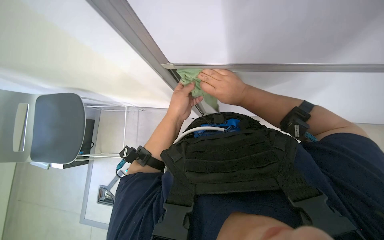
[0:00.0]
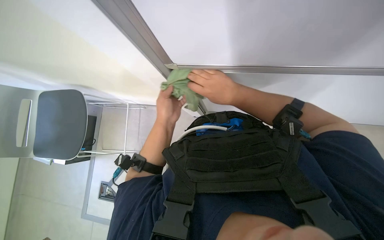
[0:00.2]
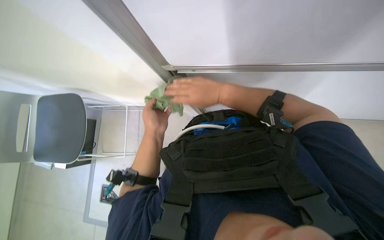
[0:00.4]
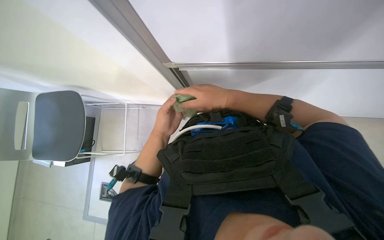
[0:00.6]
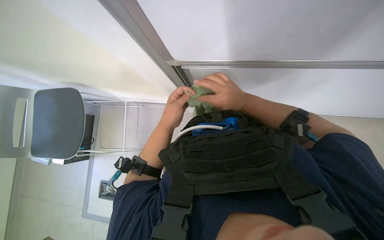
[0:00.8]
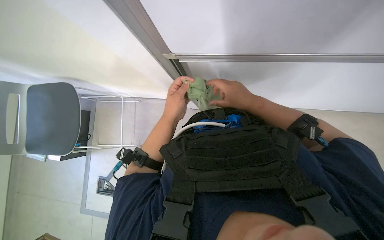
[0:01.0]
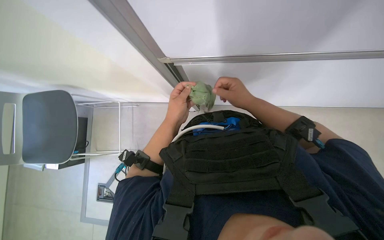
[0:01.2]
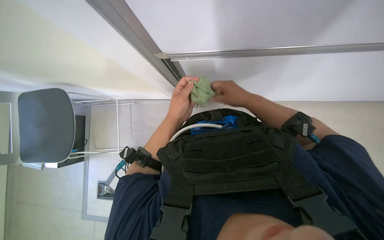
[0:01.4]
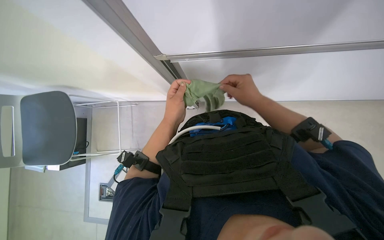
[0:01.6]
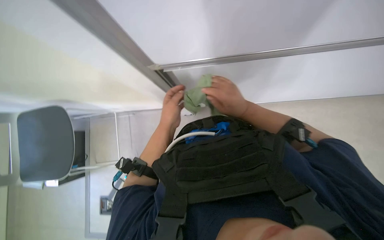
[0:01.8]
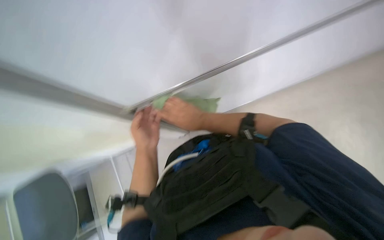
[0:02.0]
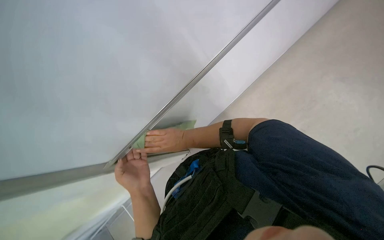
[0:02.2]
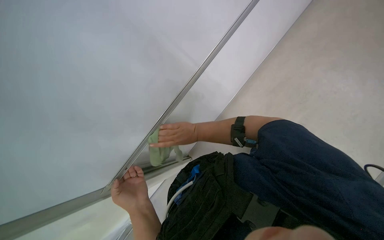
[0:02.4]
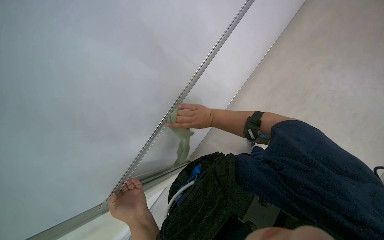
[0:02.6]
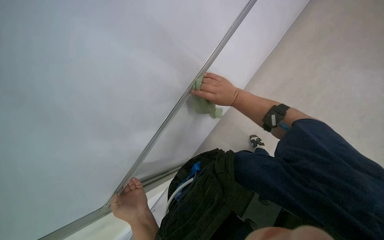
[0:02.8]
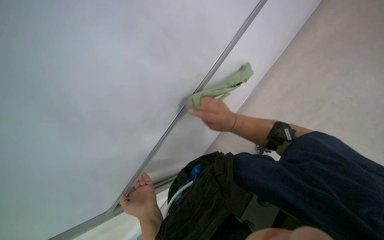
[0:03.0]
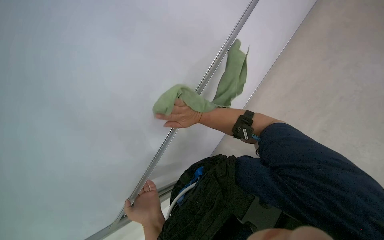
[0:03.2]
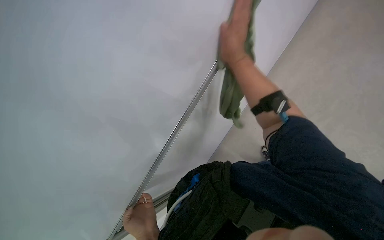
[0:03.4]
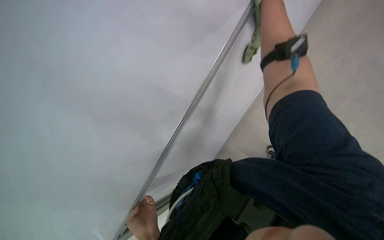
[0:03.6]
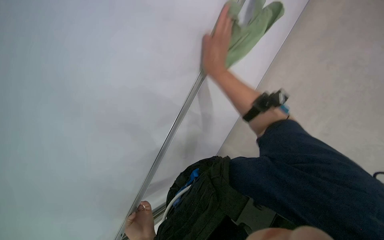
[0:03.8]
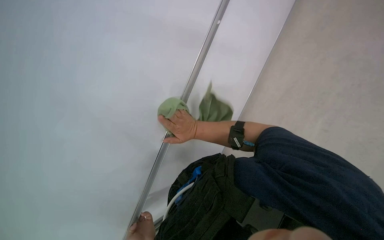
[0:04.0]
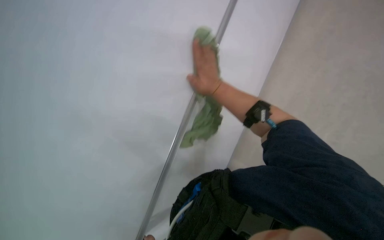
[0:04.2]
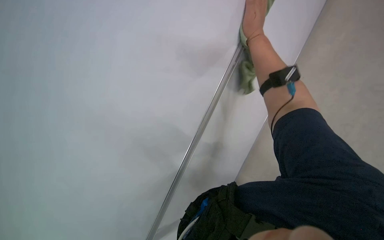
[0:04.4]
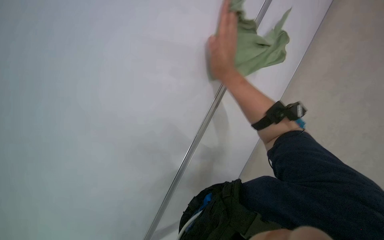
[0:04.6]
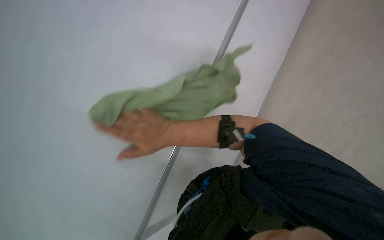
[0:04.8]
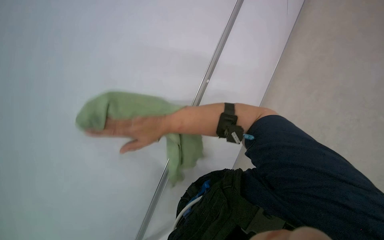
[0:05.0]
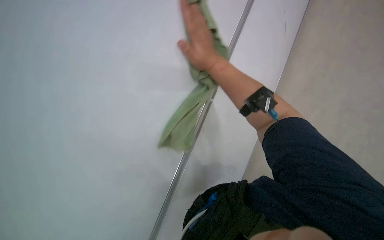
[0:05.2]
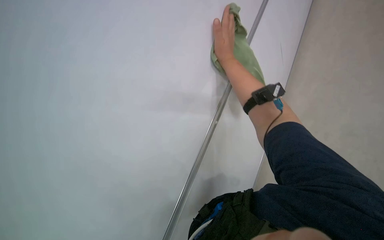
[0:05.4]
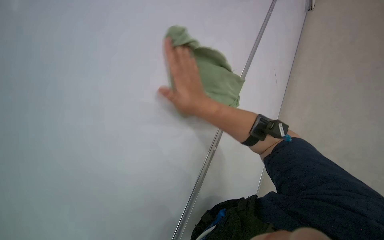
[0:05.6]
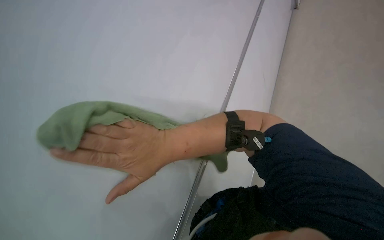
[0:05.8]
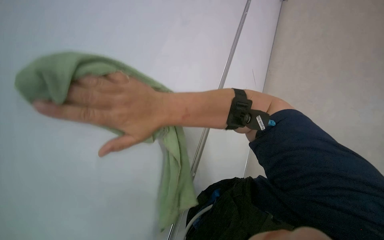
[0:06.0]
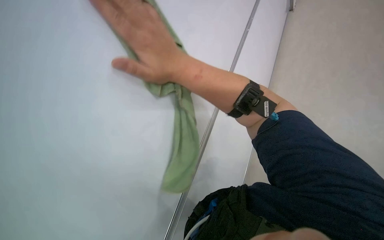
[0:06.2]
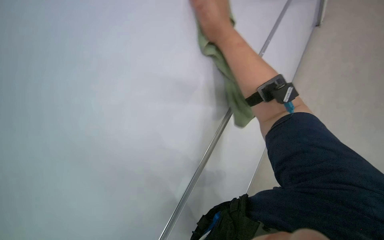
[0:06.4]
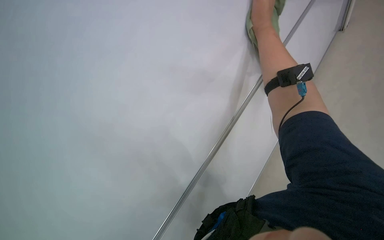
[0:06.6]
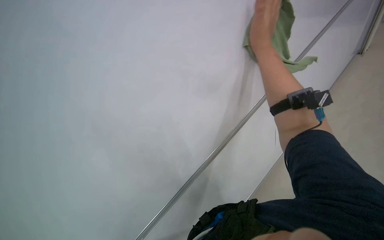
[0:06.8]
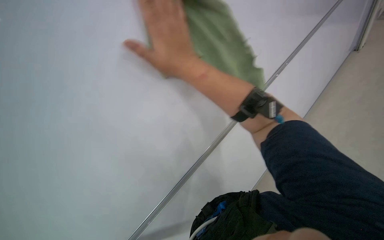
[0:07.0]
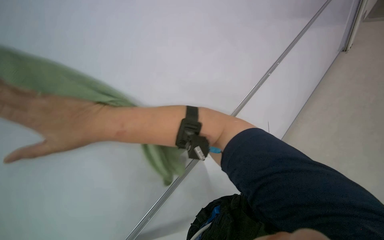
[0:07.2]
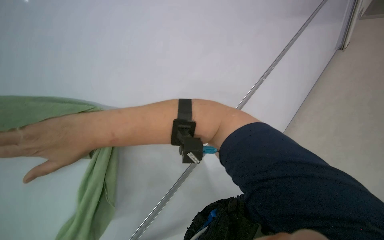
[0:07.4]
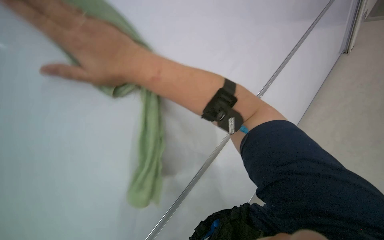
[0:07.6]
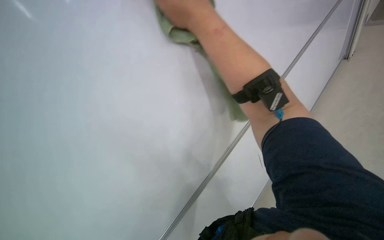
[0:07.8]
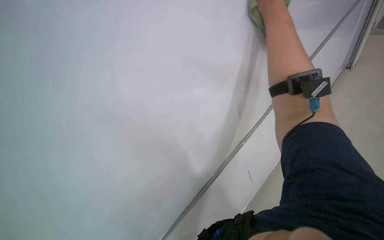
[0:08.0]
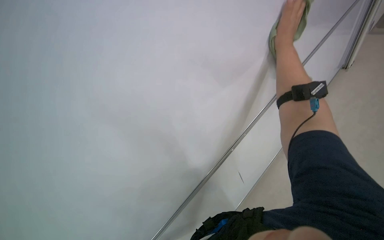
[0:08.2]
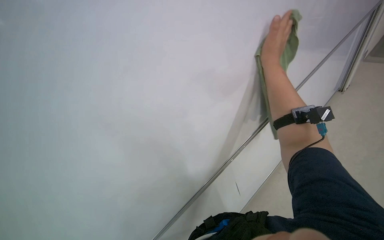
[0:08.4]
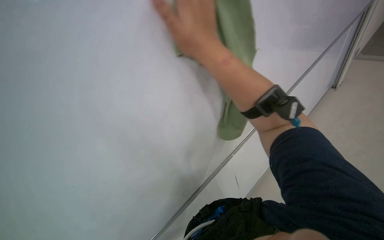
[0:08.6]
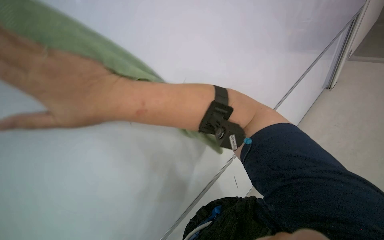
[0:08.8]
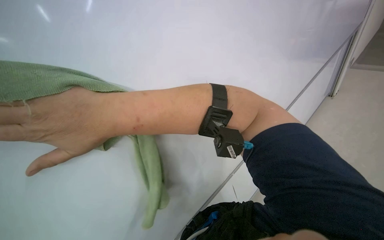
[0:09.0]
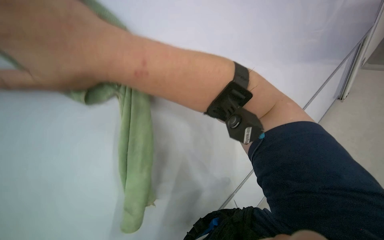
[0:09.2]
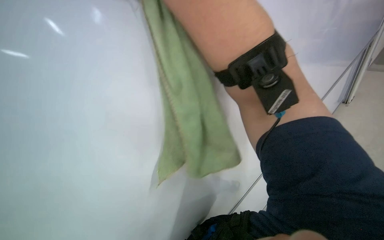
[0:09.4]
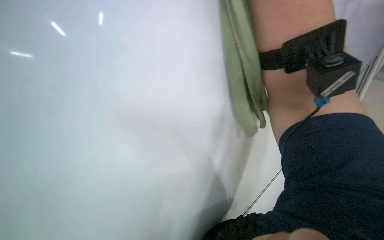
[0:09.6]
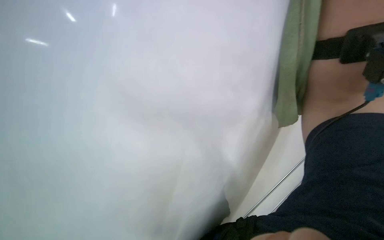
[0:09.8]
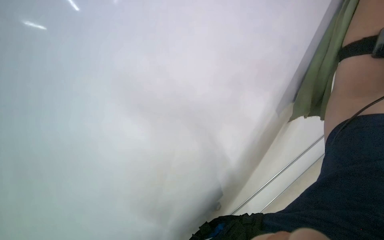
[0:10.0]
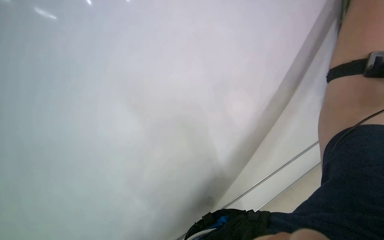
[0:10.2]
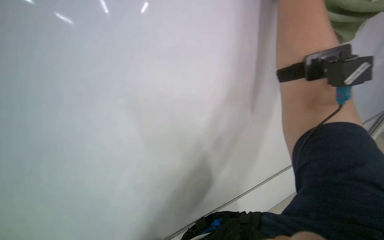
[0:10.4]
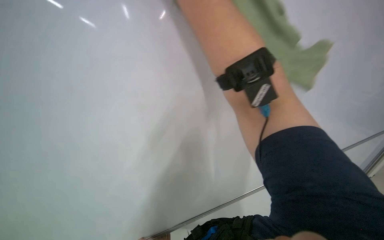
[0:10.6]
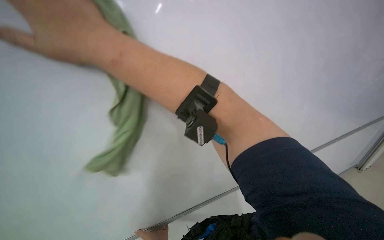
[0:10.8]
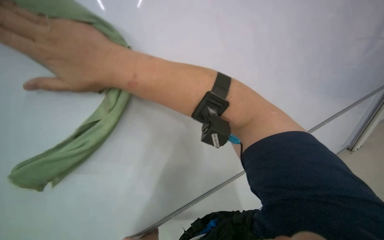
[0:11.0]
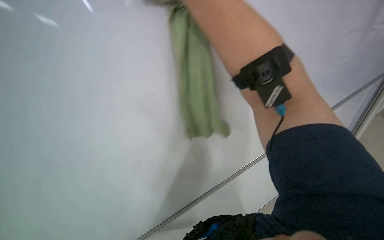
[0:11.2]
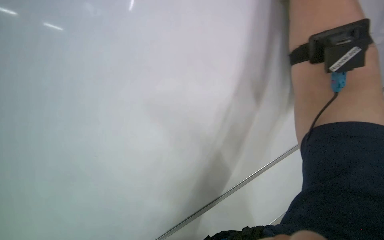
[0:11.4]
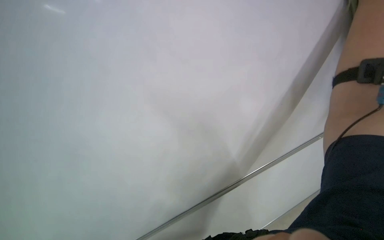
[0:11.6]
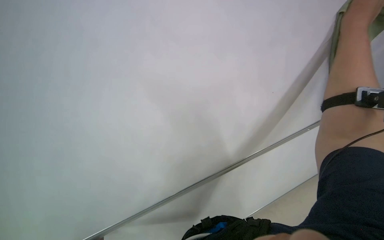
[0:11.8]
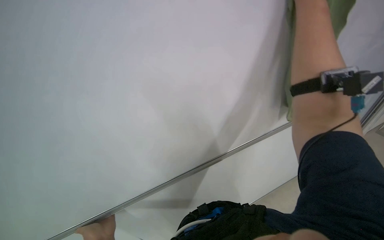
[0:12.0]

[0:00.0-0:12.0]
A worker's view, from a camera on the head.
Job: wiping surfaces.
The whole recording: Wiping white surfaces with cloth. The worker wipes white surfaces with a green cloth.
0:00.0 to 0:01.6: The hands work in one place, with small movements.
0:01.6 to 0:03.0: The wearer looks roughly 20 degrees further upward. Everything in view rotates roughly 55 degrees counterclockwise.
0:03.0 to 0:04.4: The right hand swings up and down the picture, roughly 25 cm each way, with 2 reversals.
0:04.4 to 0:06.0: The right hand goes up and down the picture, roughly 30 cm each way, reversing 2 times.
0:06.0 to 0:07.6: The right hand moves left and right over approximately 40 cm, changing direction 2 times.
0:07.6 to 0:09.0: The camera is carried some 60 cm.

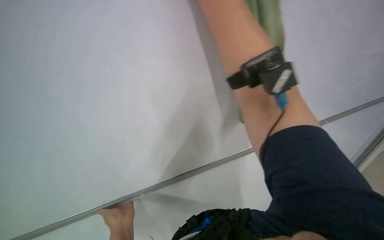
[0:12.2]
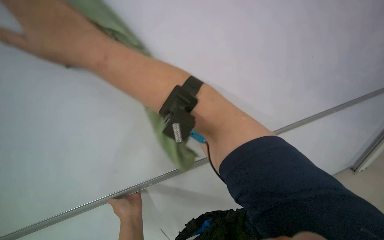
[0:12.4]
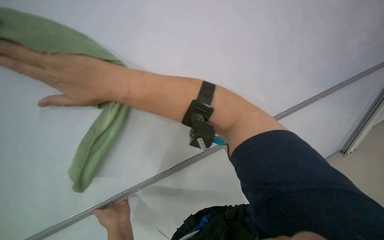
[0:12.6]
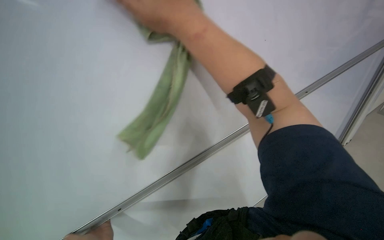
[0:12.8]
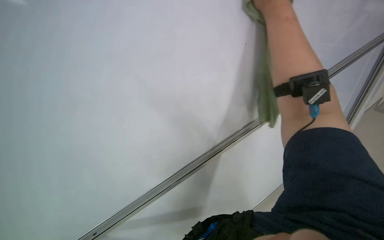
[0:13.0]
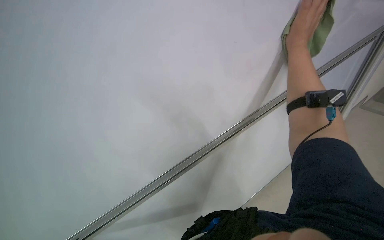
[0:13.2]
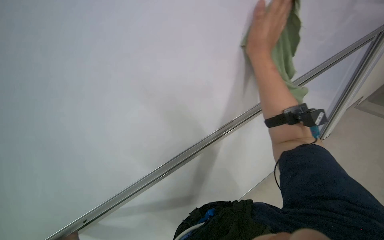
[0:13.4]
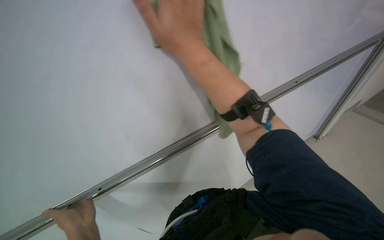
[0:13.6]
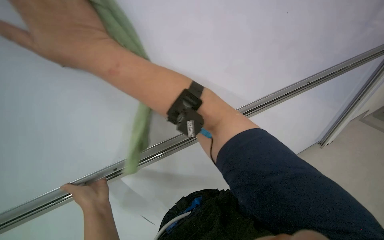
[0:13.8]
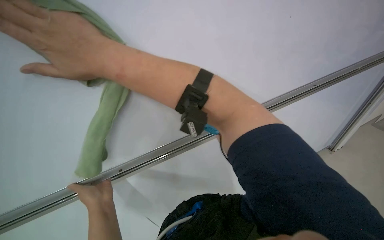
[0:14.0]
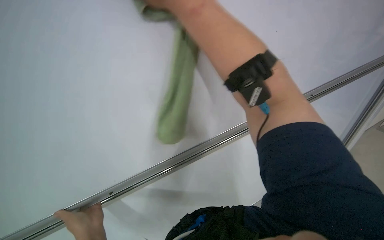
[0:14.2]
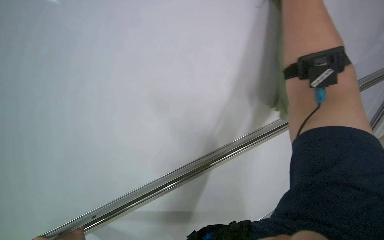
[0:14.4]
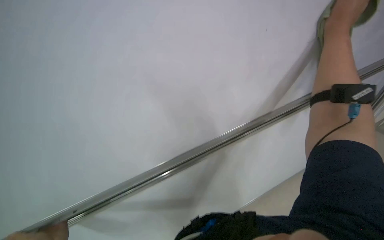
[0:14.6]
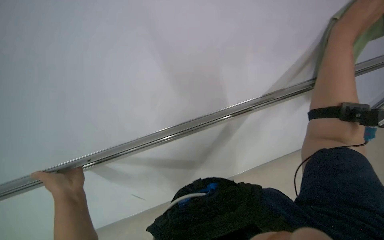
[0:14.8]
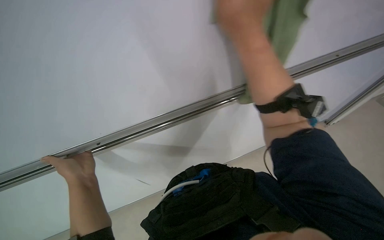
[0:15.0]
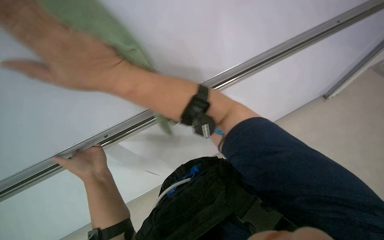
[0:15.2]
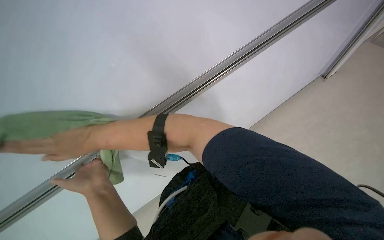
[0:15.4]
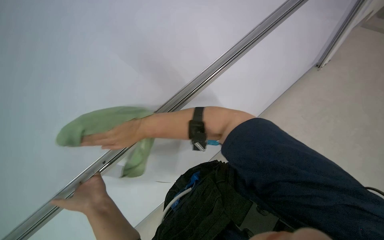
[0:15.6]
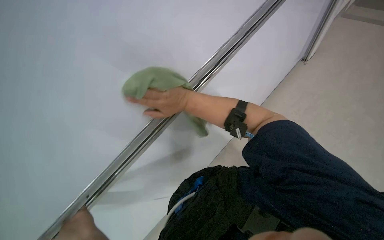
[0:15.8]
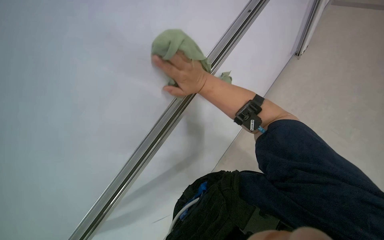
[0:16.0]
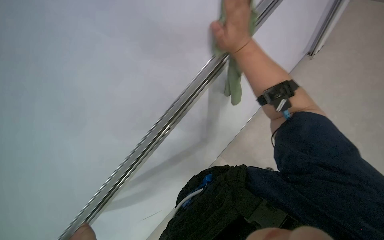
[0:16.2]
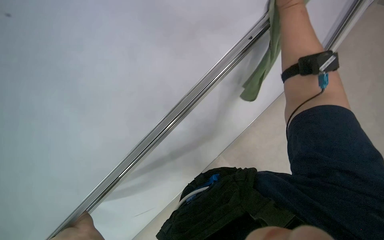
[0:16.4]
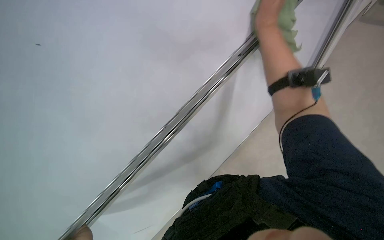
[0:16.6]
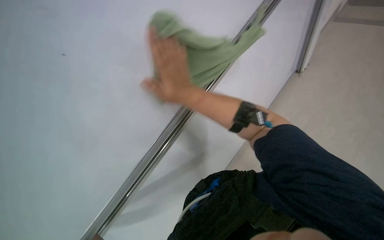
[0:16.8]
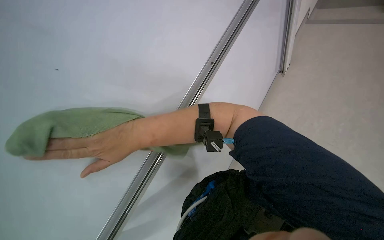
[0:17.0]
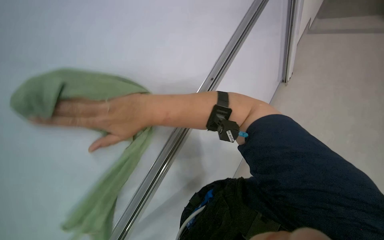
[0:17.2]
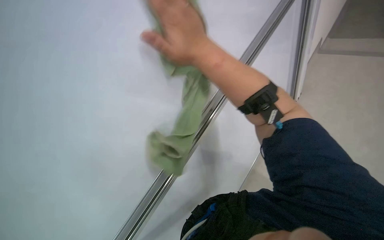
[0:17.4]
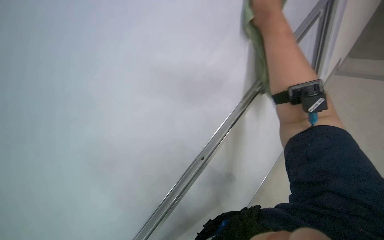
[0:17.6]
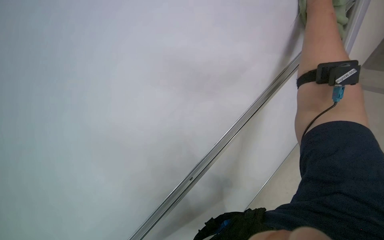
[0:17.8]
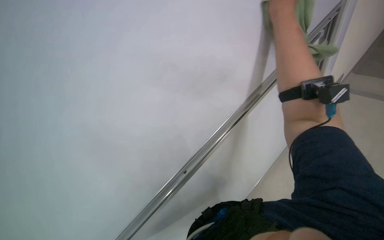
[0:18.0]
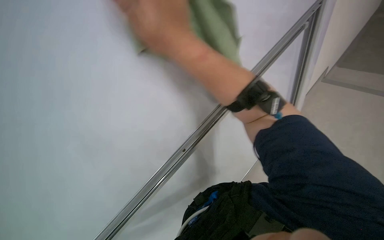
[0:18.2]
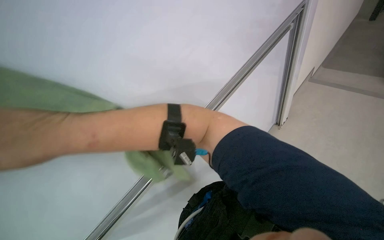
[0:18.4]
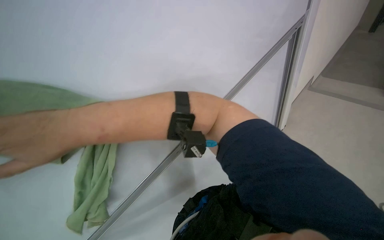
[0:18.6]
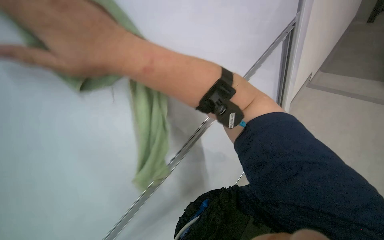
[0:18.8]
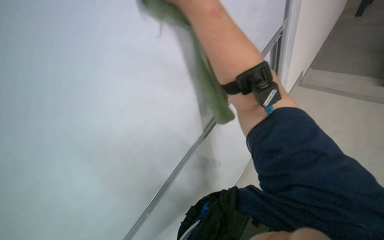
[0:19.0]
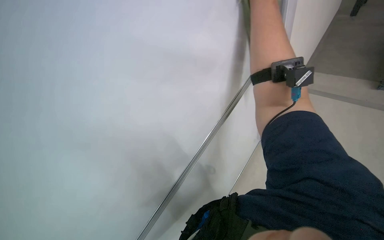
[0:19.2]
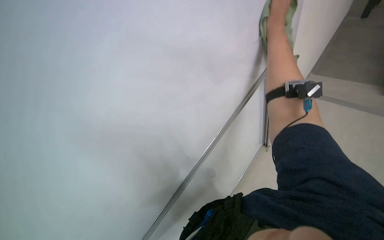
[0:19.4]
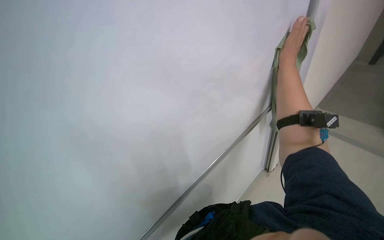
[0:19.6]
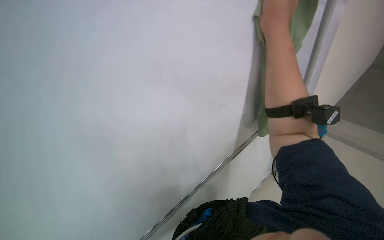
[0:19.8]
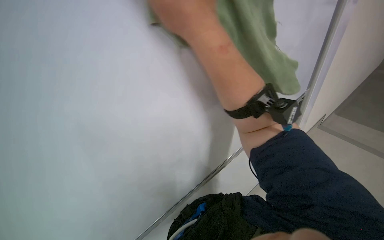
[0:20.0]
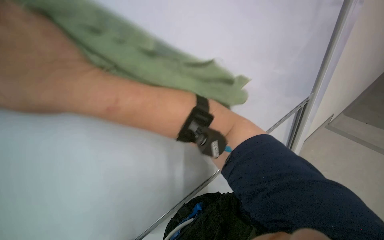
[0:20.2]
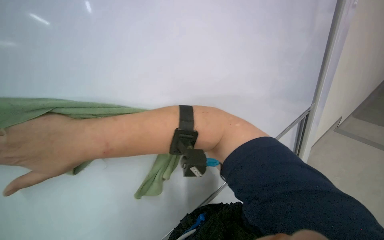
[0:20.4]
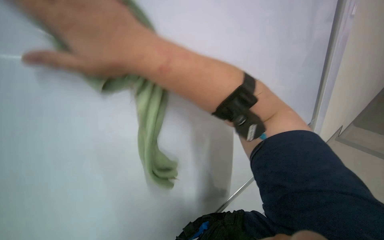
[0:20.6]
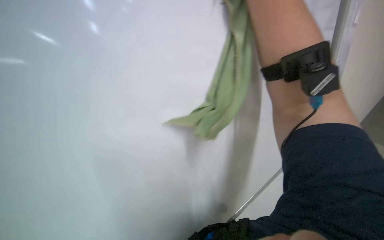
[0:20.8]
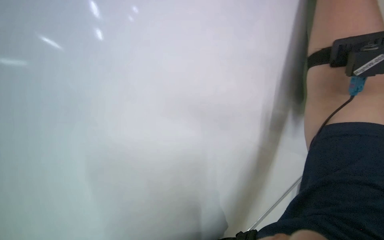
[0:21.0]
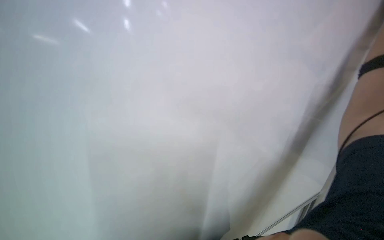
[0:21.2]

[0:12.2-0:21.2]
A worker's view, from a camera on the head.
Job: wiping surfaces.
The whole recording: Wiping white surfaces with cloth. The worker wipes white surfaces with a green cloth.
0:13.8 to 0:15.2: The view tips upward by about 25 degrees.
0:15.2 to 0:16.6: The right hand goes roughly 40 cm to the right, up the picture and farther from the camera.
0:16.6 to 0:18.2: The right hand swings left and right, roughly 50 cm each way, with 2 reversals.
0:19.8 to 0:21.2: The view swings some 20 degrees to the left.
